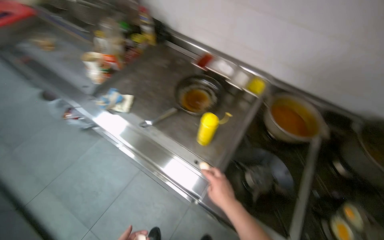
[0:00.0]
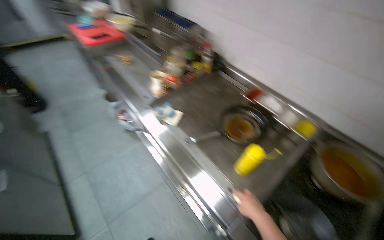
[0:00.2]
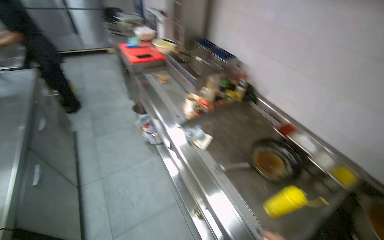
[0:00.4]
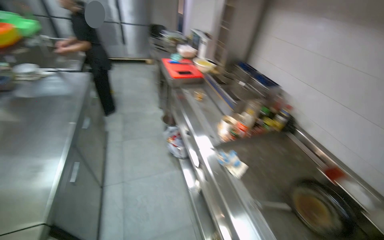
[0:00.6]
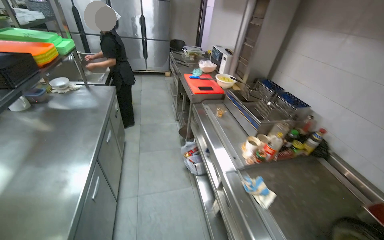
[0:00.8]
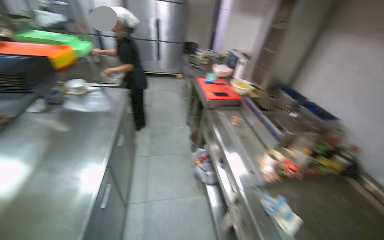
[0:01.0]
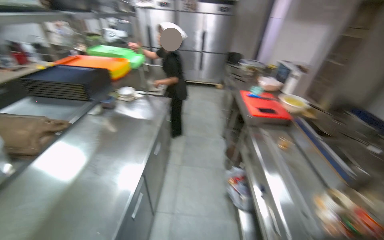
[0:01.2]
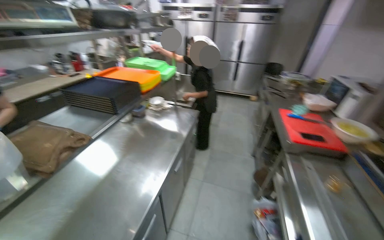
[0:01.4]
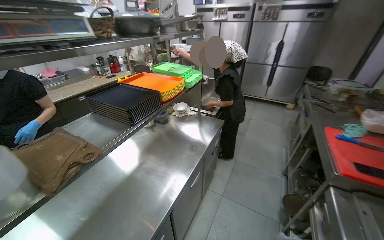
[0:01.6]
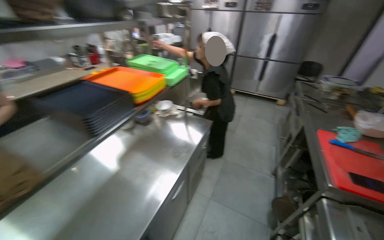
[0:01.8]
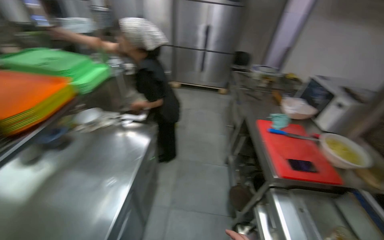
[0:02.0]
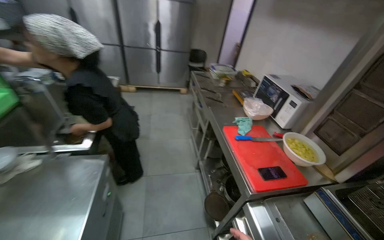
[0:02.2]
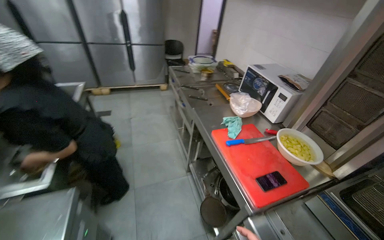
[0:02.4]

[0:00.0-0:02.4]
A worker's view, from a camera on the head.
Job: cooking food.
The whole recording: Cooking Eggs. The worker cracks eggs into a frying pan and cooks them.
0:00.0 to 0:01.2: The camera is carried about 70 cm. The head turns to the left by some 60 degrees. The view tips upward by some 30 degrees.
0:01.2 to 0:02.4: The camera travels about 1 m. The head rotates some 25 degrees to the right.

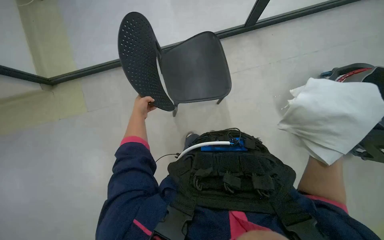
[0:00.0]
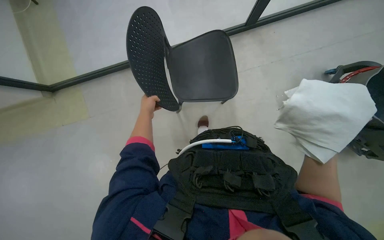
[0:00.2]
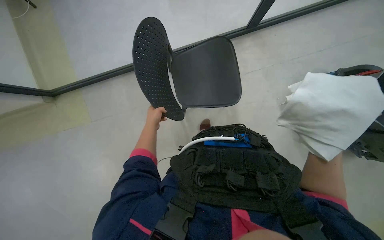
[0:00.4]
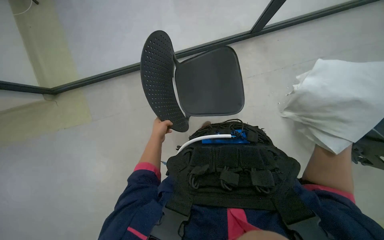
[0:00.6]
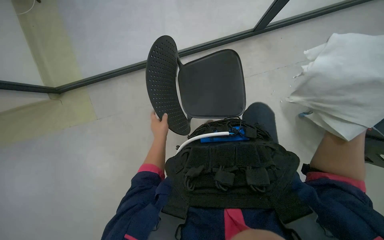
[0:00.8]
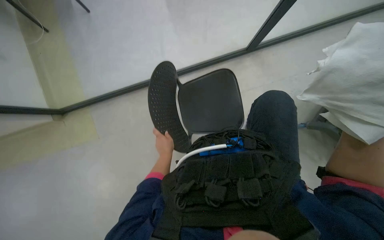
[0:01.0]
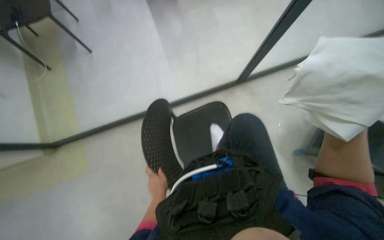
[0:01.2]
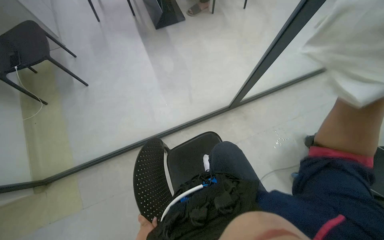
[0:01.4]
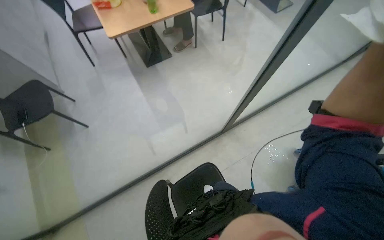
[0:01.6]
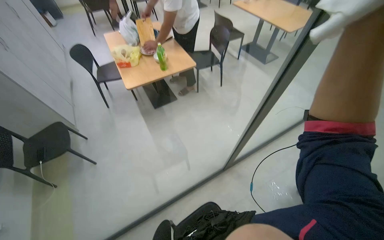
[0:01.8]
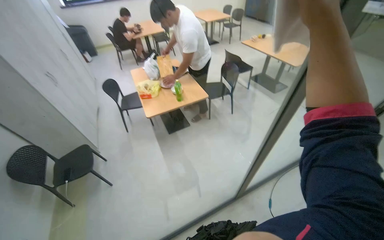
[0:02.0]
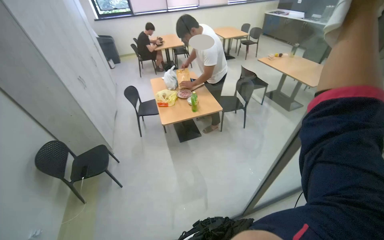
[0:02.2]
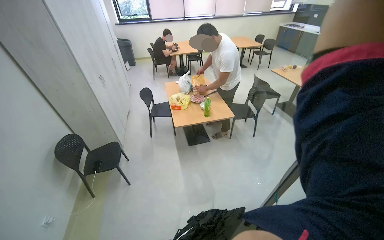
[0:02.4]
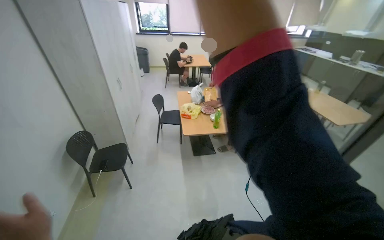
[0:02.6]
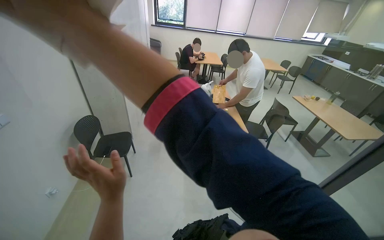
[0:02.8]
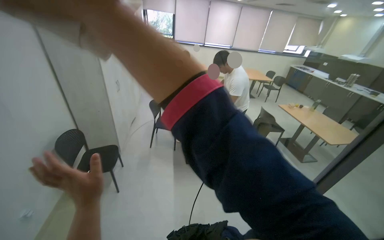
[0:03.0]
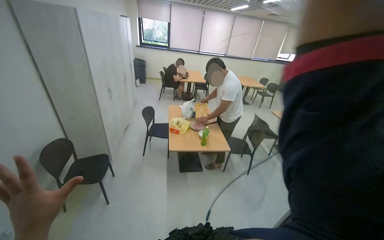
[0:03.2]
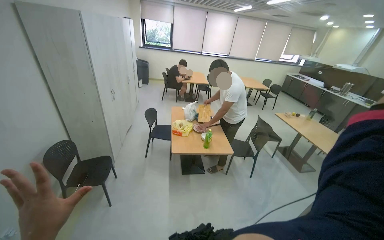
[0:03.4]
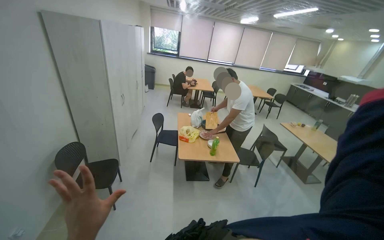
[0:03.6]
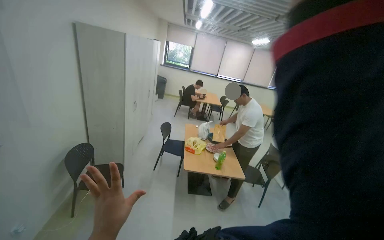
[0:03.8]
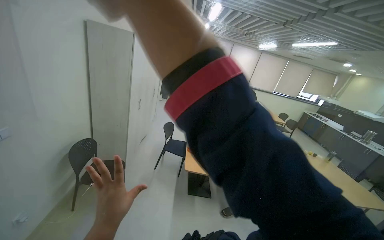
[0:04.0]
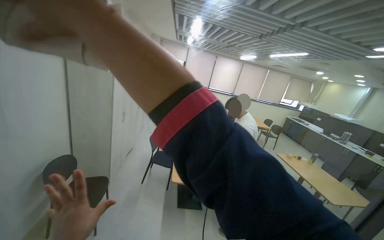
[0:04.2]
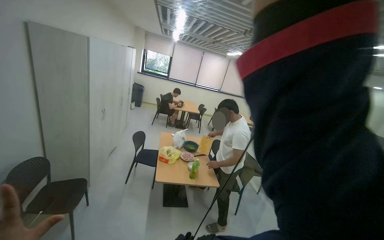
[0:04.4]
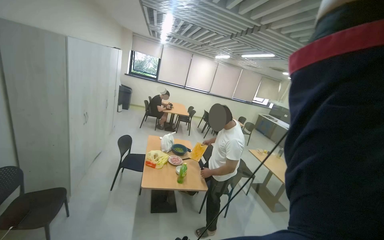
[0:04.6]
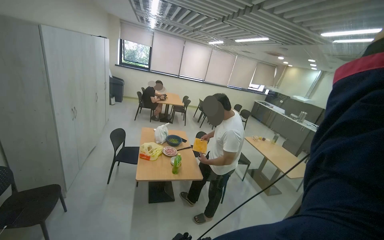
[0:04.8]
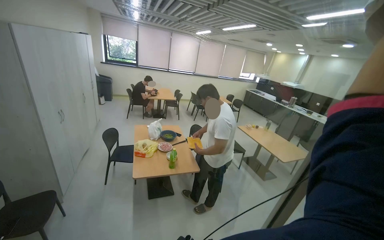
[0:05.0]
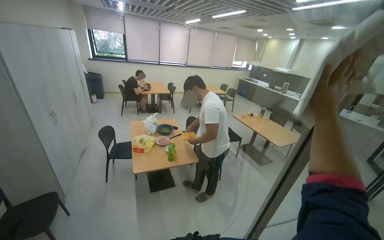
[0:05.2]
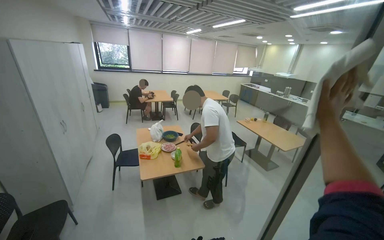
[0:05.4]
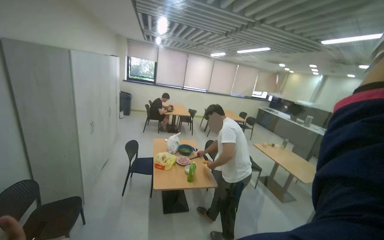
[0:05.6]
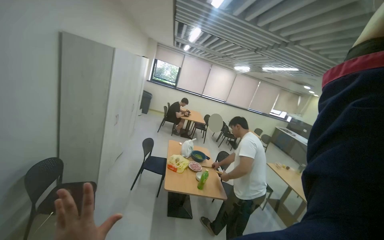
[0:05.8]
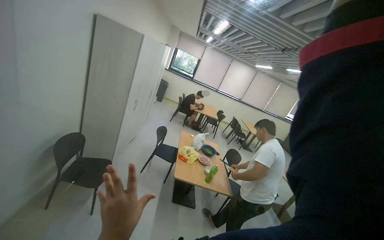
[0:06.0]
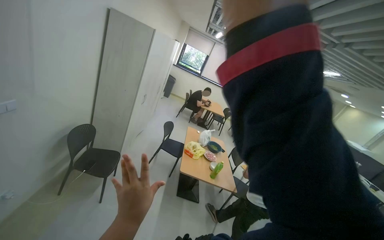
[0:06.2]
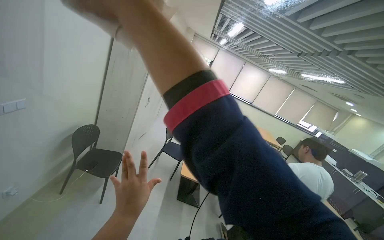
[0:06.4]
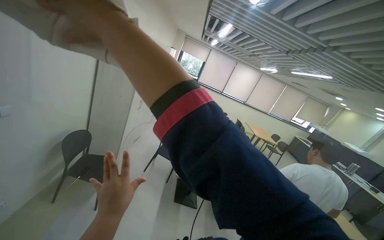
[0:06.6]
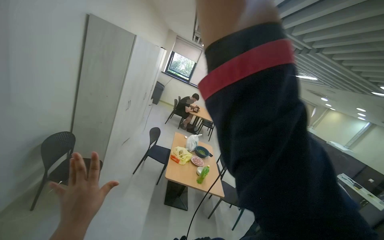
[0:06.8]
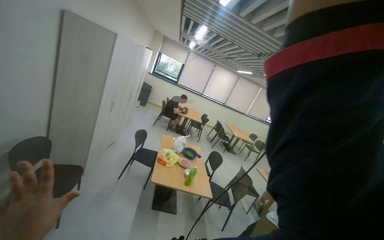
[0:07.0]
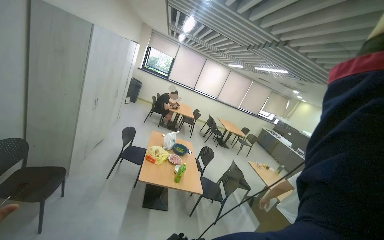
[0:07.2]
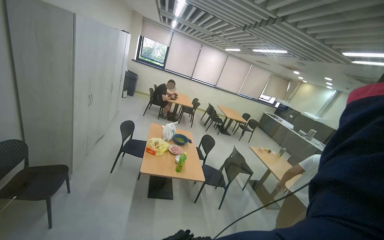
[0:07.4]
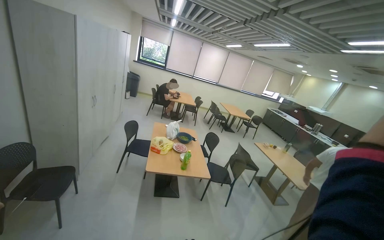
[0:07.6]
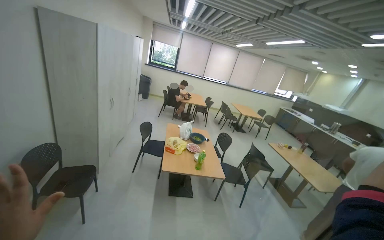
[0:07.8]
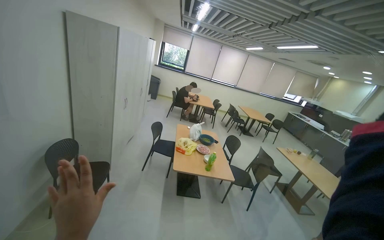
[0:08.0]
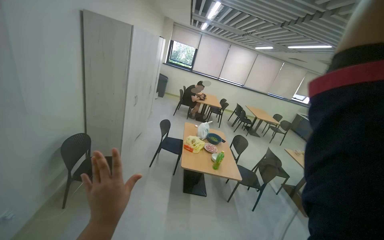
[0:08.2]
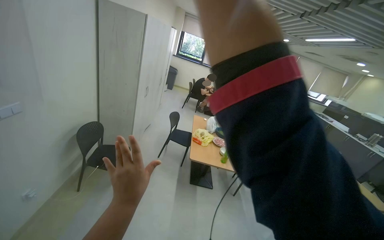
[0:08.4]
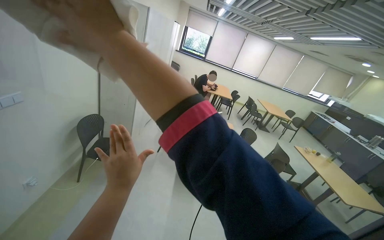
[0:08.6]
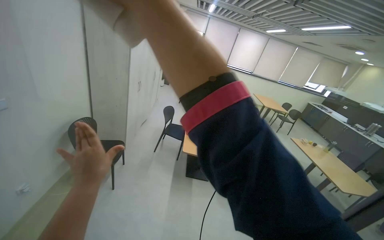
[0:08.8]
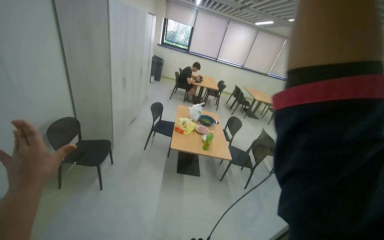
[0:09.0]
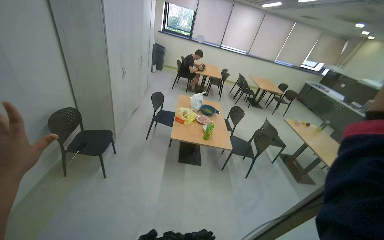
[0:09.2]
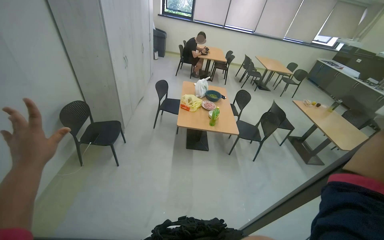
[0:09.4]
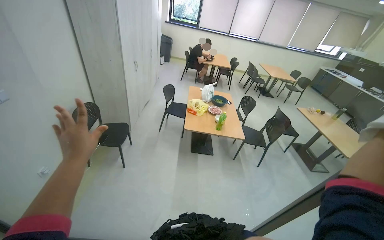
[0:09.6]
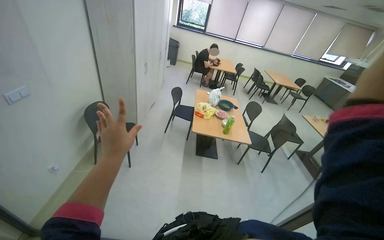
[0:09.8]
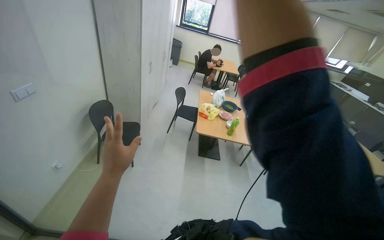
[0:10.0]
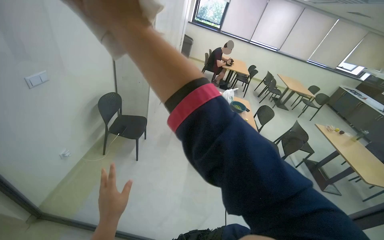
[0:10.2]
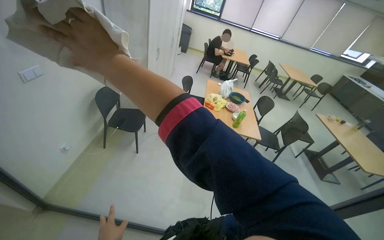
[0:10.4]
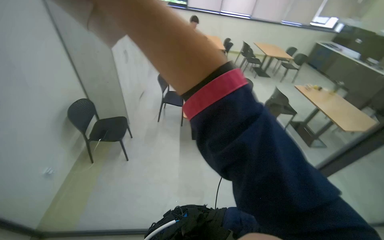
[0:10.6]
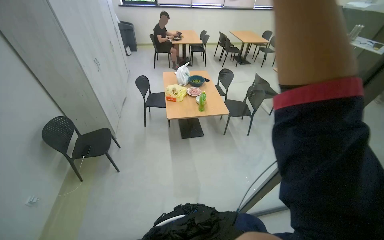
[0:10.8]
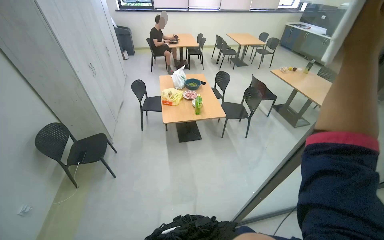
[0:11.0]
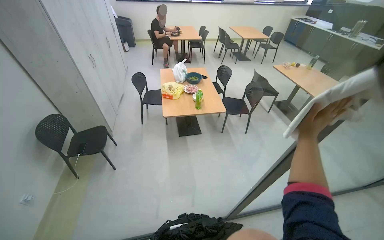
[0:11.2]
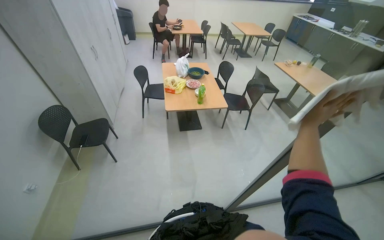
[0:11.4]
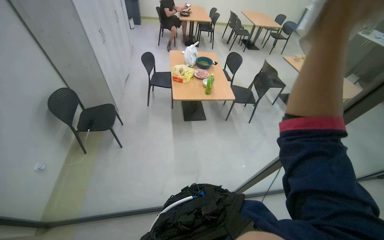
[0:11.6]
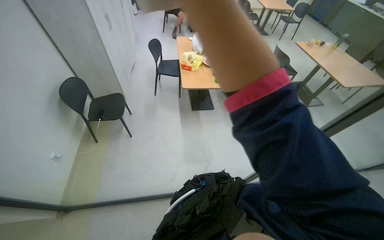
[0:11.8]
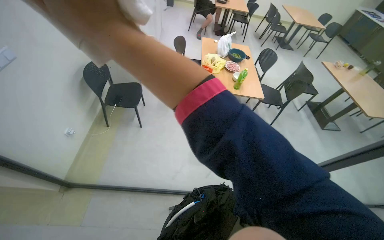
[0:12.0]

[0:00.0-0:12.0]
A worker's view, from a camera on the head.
Job: wiping surfaces.
The whole recording: Wiping glass partition. The worker wipes the glass partition with a white cloth.
0:00.0 to 0:01.6: The wearer moves about 50 cm. The view tips upward by about 25 degrees.
0:01.6 to 0:03.0: The camera is carried some 40 cm. The head rotates some 25 degrees to the left. The view tilts approximately 35 degrees upward.
0:10.4 to 0:12.0: The wearer looks roughly 15 degrees further downward.

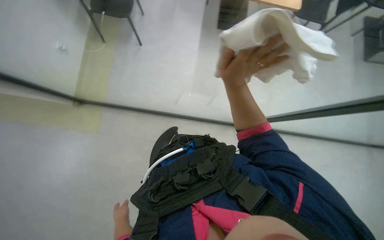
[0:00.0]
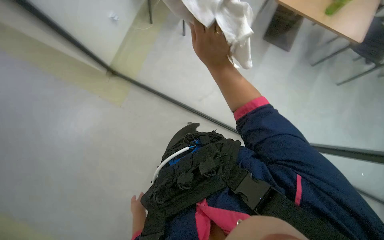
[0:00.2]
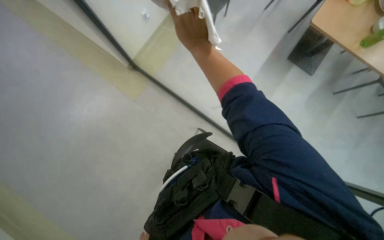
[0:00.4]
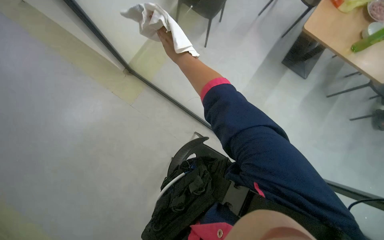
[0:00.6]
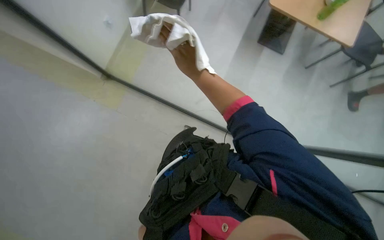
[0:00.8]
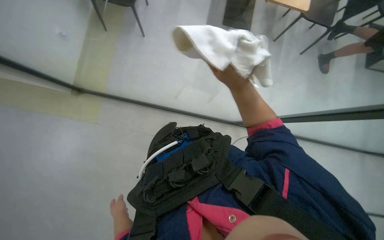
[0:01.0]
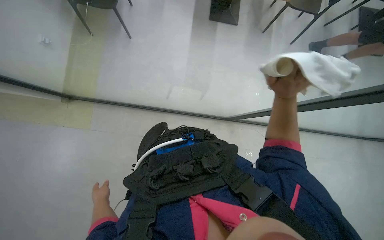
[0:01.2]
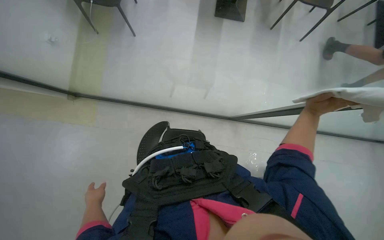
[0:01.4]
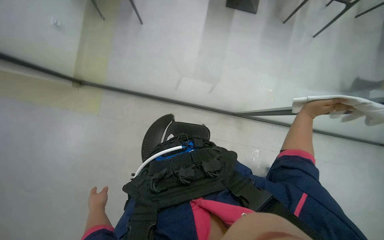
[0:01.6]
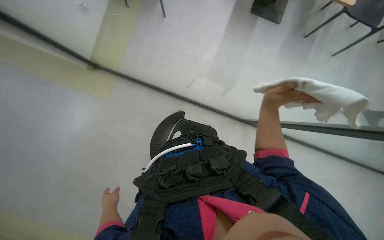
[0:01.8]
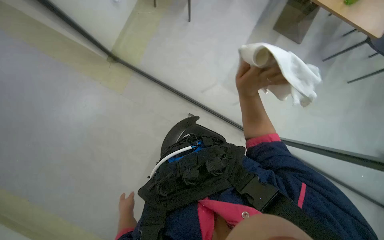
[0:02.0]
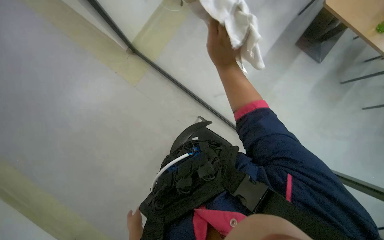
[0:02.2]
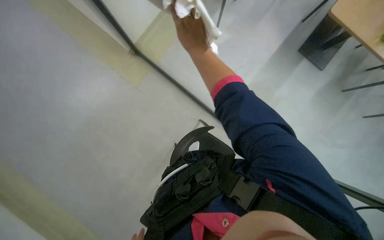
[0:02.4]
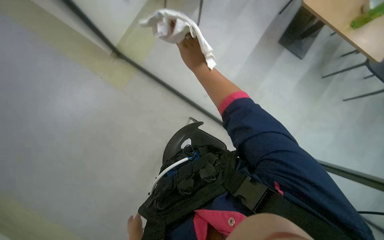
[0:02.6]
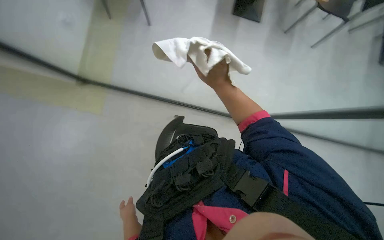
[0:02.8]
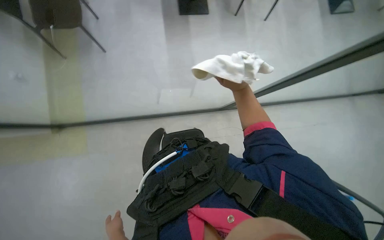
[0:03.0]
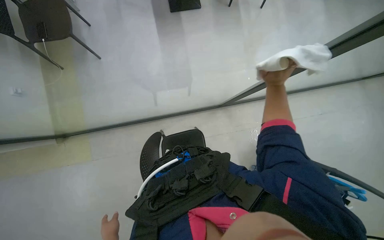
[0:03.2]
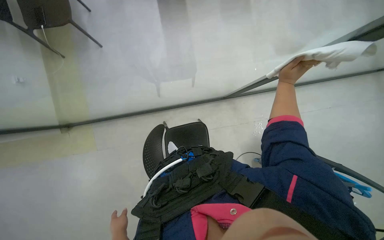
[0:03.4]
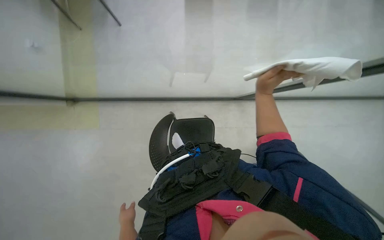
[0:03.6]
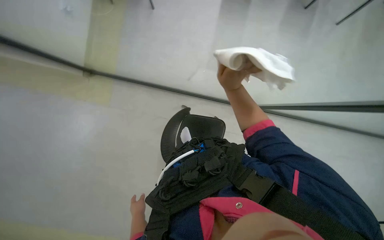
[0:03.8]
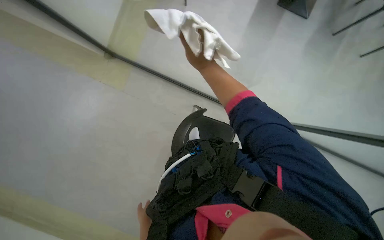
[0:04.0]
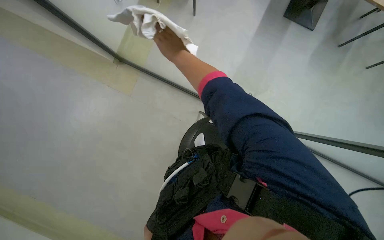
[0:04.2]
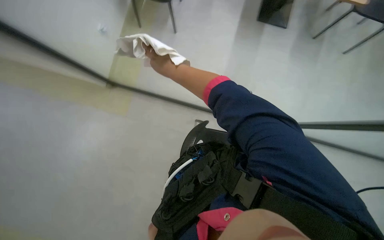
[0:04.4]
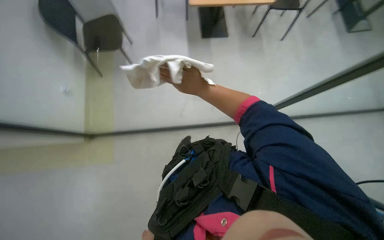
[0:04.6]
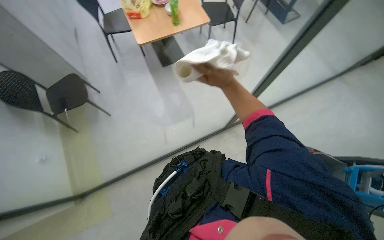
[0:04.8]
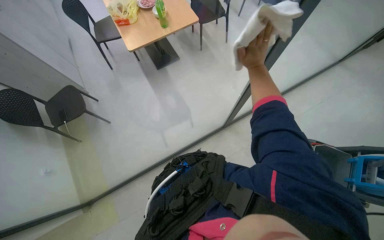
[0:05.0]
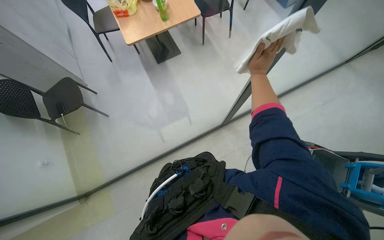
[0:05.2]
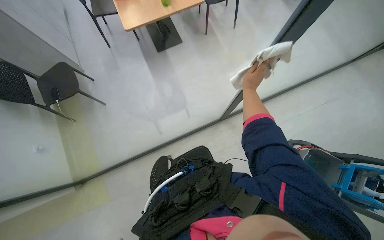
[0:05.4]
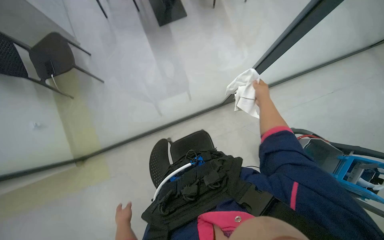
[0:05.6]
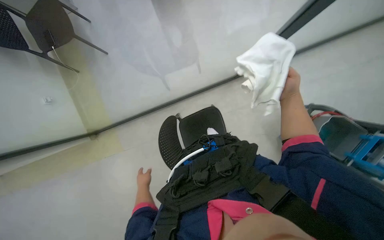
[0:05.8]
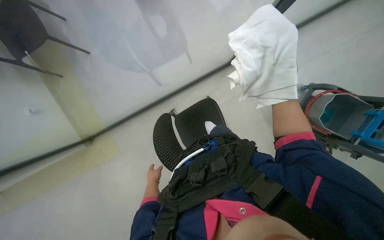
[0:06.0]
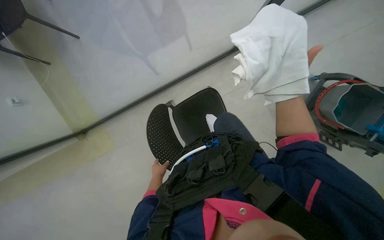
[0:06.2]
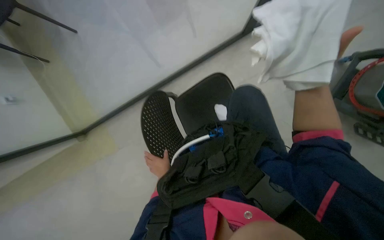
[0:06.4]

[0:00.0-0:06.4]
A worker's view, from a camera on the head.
Job: wiping surfaces.
The whole recording: Wiping glass partition. The worker wipes the glass partition with a white cloth.
0:00.0 to 0:01.6: The right hand goes some 40 cm to the right and down the picture.
0:03.2 to 0:04.8: Everything in view rotates some 40 degrees counterclockwise.
0:04.8 to 0:06.4: The camera pitches downward, by about 30 degrees. The right hand heads to the right, covering roughly 40 cm.
